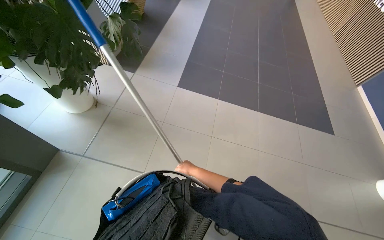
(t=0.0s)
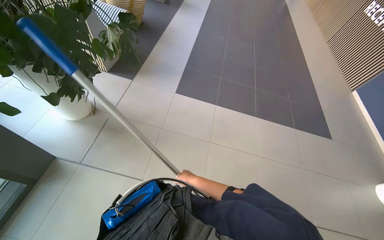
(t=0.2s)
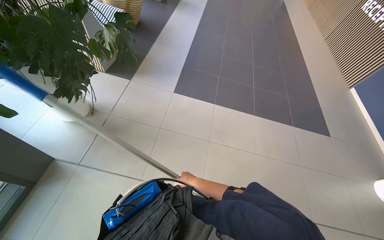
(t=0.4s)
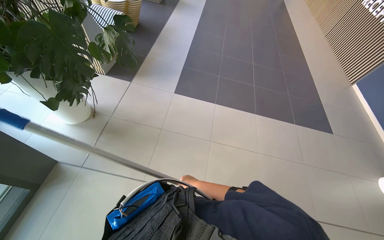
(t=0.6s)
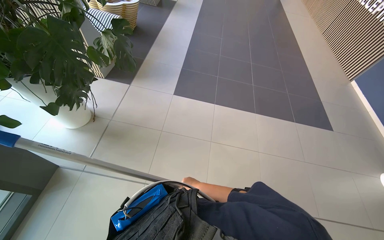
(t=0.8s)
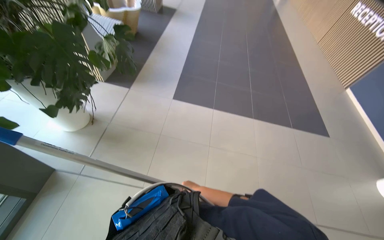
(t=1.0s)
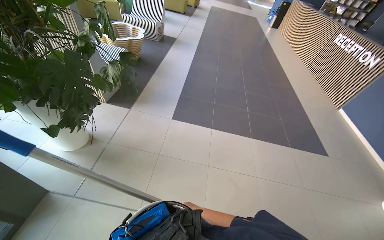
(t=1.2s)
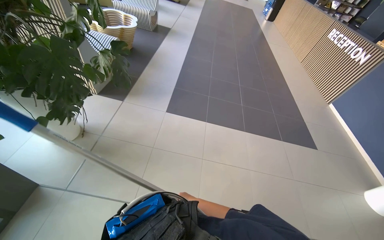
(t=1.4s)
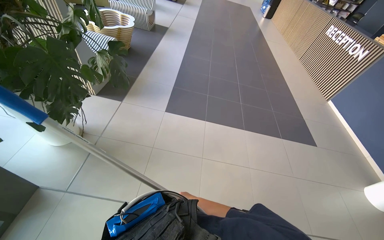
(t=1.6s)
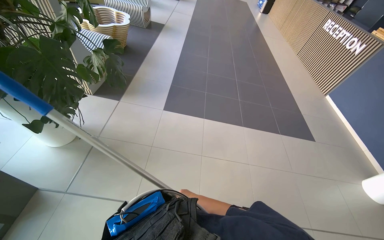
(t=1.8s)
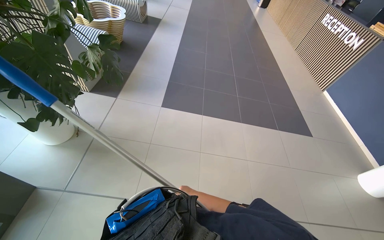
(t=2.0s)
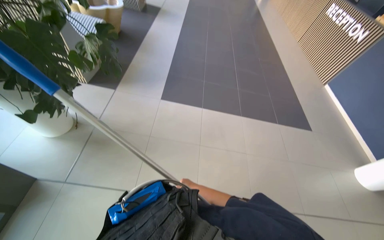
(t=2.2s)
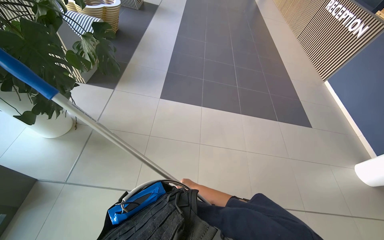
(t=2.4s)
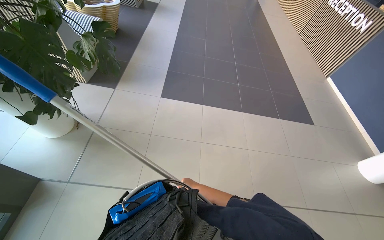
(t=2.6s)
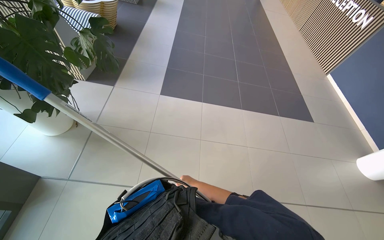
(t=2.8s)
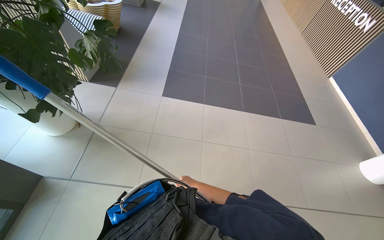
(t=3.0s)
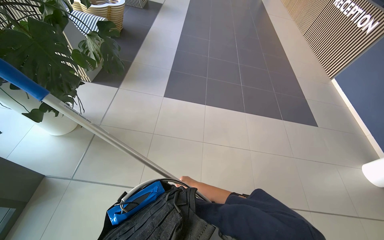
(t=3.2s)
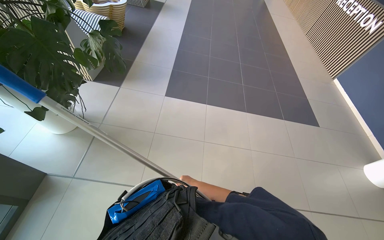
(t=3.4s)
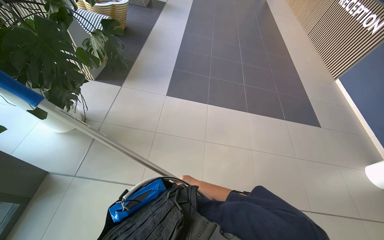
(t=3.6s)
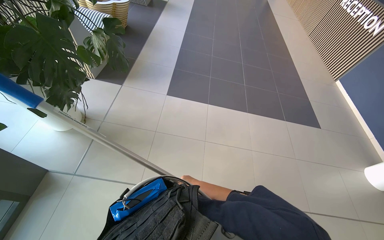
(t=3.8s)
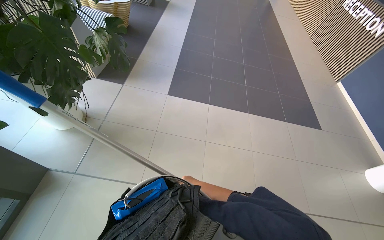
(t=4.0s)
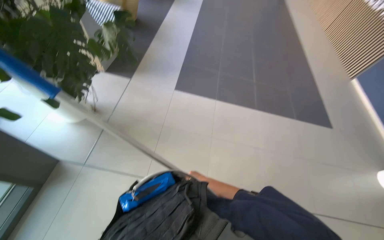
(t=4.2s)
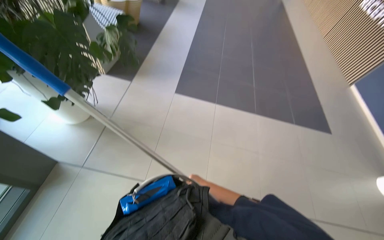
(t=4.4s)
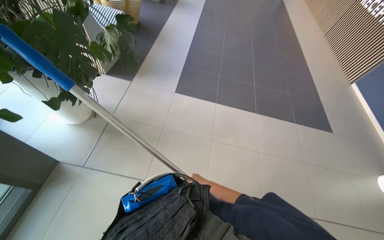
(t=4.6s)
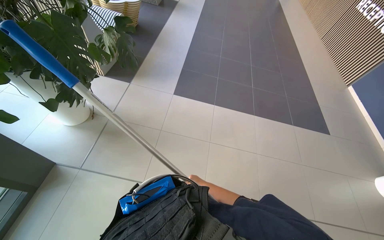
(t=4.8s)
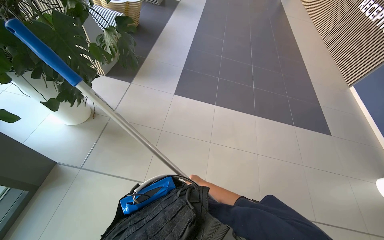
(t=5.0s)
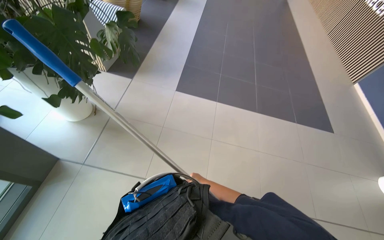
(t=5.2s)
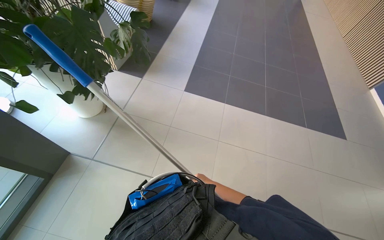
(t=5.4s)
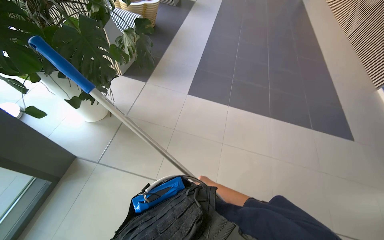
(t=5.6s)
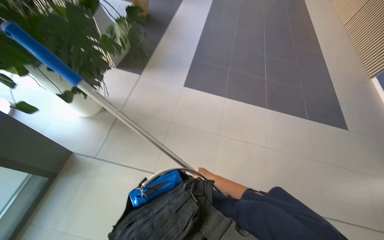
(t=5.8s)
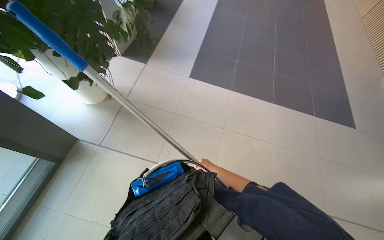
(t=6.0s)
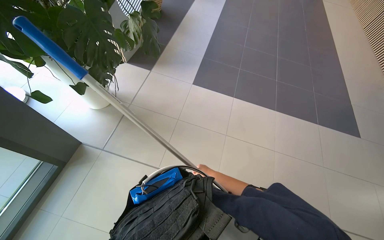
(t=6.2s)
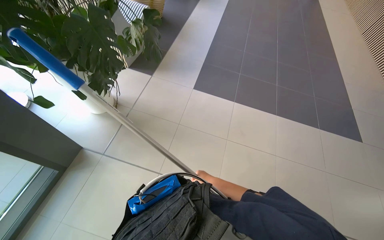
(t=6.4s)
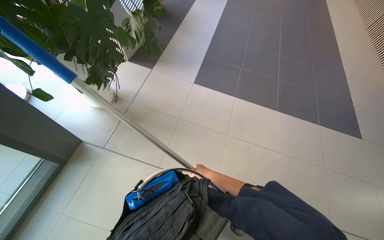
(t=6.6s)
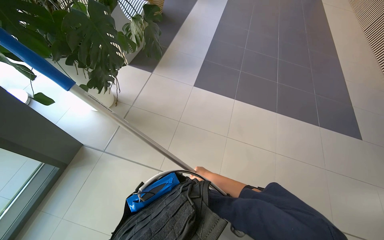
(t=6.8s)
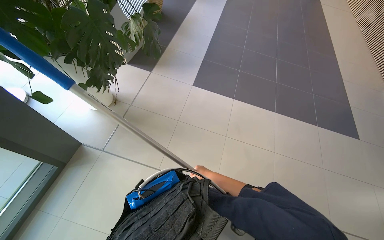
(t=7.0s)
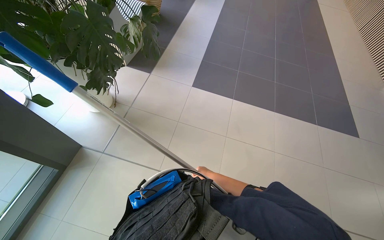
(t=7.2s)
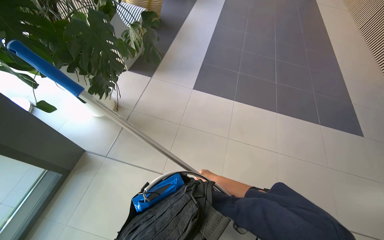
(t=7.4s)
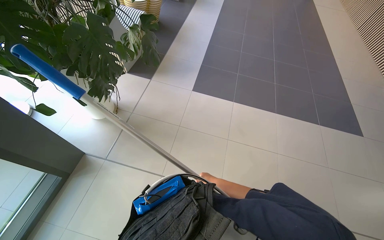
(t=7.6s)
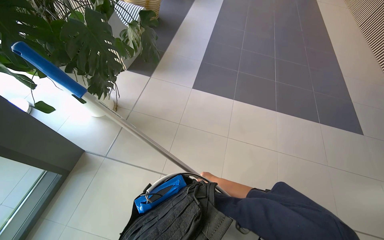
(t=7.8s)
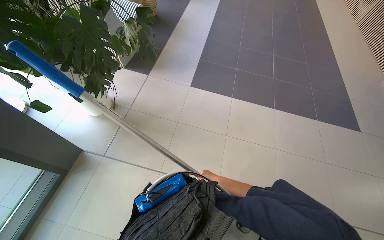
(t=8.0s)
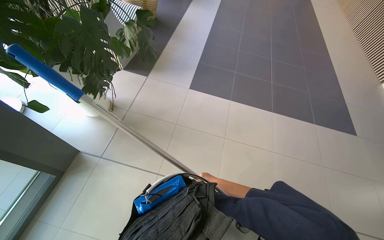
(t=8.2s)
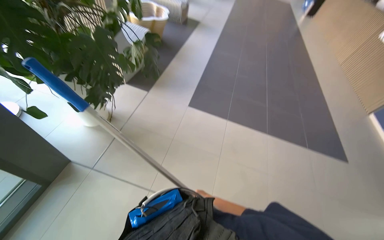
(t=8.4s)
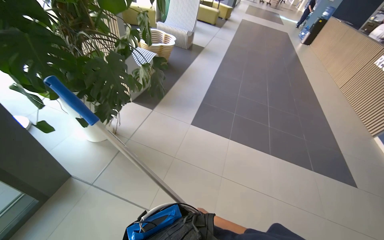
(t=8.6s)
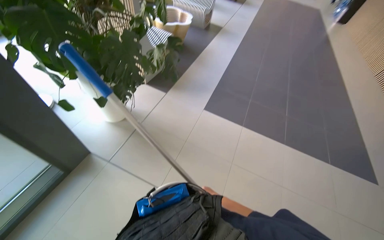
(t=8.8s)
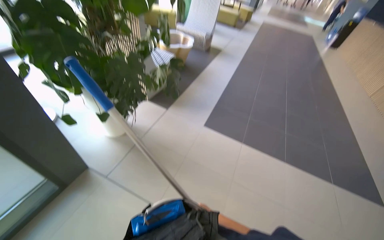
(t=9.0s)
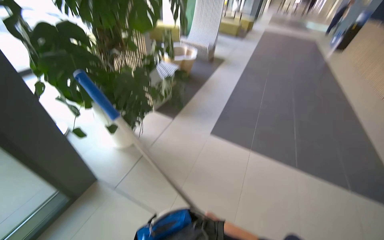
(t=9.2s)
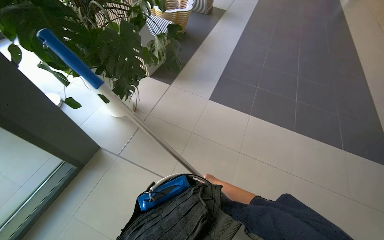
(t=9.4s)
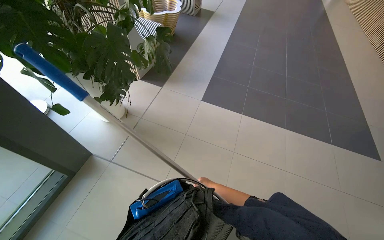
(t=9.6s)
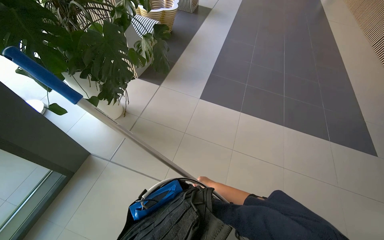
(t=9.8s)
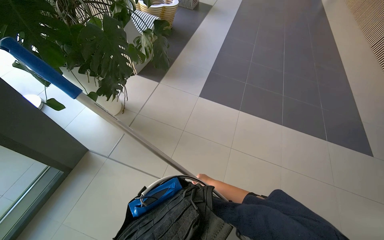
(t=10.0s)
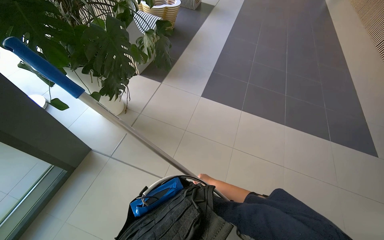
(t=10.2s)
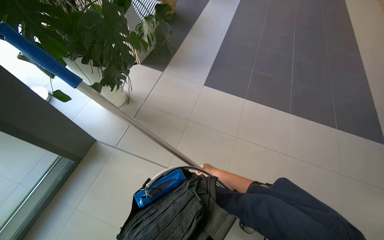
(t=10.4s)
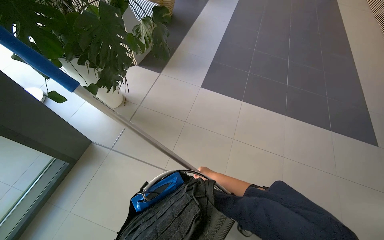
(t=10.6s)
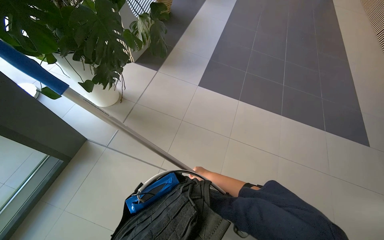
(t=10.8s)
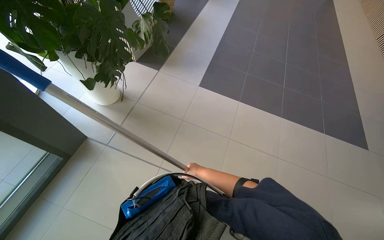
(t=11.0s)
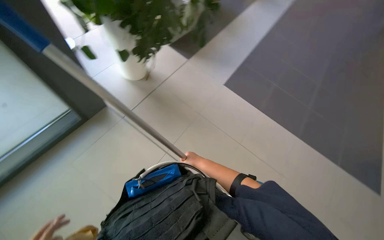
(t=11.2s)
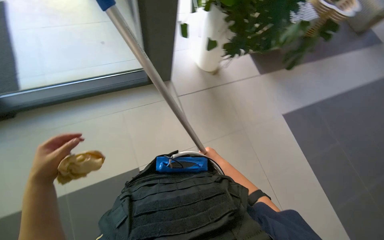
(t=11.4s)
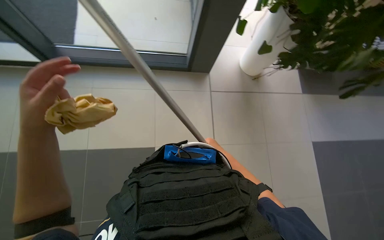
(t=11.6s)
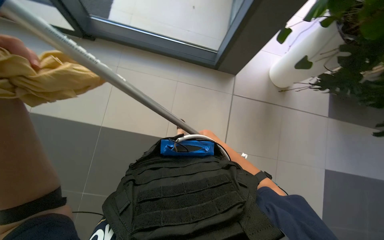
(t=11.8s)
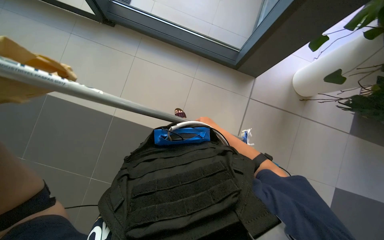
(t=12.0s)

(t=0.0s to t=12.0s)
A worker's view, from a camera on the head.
Job: cleaning windows.
The whole recording: Cleaning large windows. The worker cleans large glass windows and their frames using a cloth and a squeegee on a pole.
t=0.0s - t=1.6s: The right hand is displaced farther from the camera and down the picture by about 25 cm.
t=1.6s - t=3.0s: The right hand is displaced nearer to the camera by roughly 10 cm.
t=4.4s - t=6.0s: The right hand travels nearer to the camera by about 10 cm.
t=7.6s - t=9.0s: The view tips upward by roughly 15 degrees. The right hand moves nearer to the camera, some 10 cm.
t=9.0s - t=10.4s: The wearer looks approximately 15 degrees further downward.
t=10.4s - t=12.0s: The head rotates roughly 100 degrees to the left.

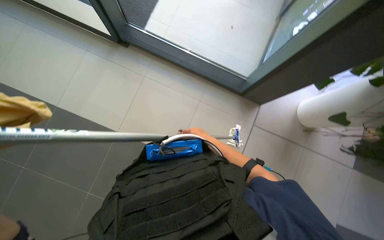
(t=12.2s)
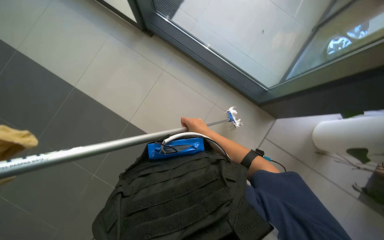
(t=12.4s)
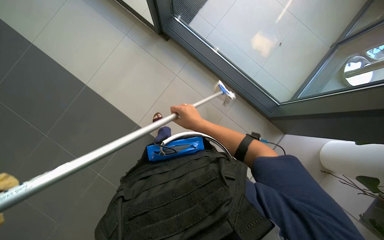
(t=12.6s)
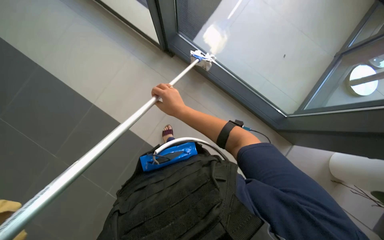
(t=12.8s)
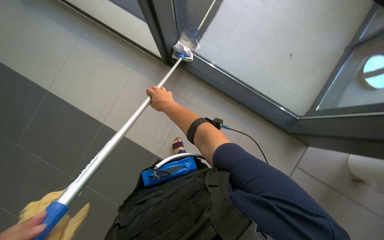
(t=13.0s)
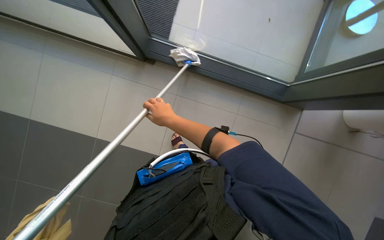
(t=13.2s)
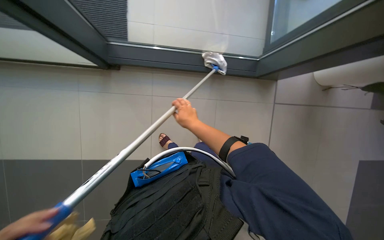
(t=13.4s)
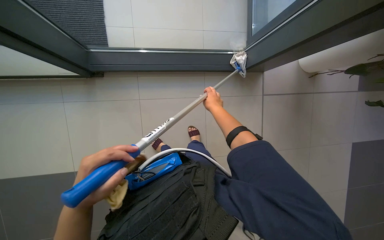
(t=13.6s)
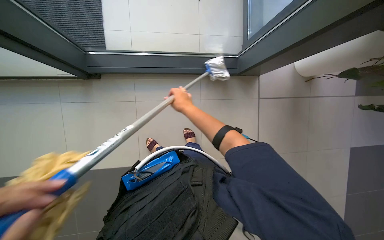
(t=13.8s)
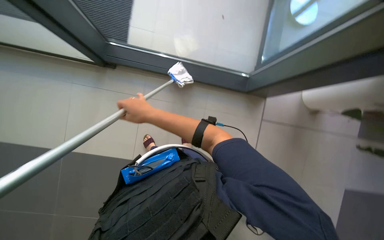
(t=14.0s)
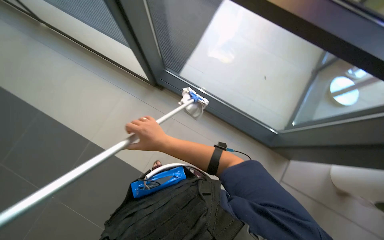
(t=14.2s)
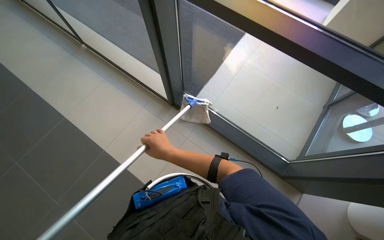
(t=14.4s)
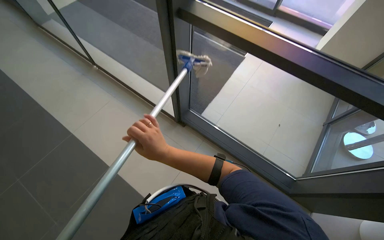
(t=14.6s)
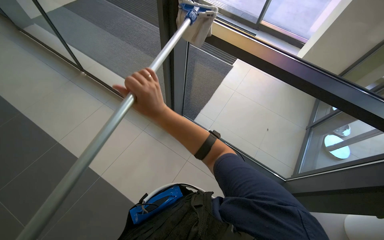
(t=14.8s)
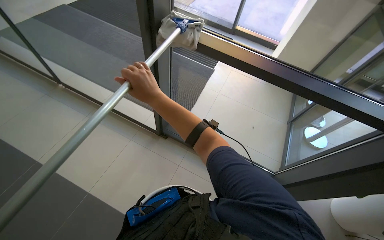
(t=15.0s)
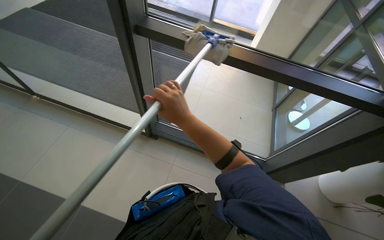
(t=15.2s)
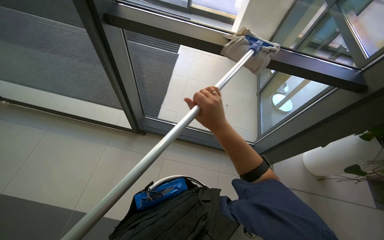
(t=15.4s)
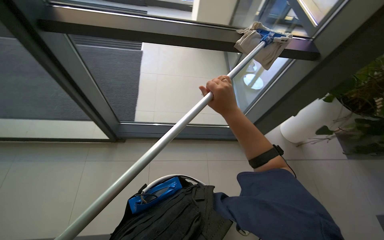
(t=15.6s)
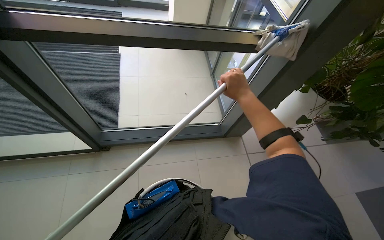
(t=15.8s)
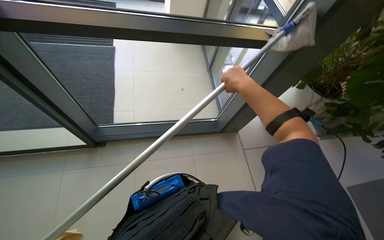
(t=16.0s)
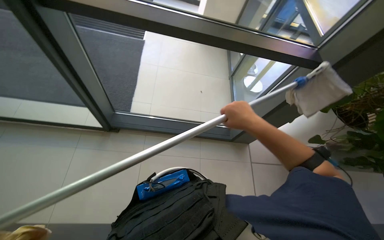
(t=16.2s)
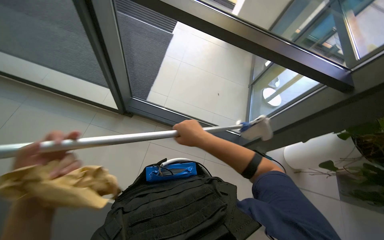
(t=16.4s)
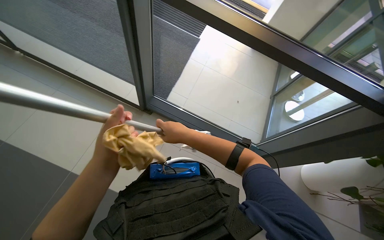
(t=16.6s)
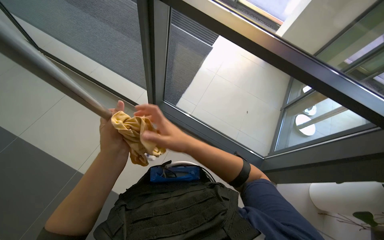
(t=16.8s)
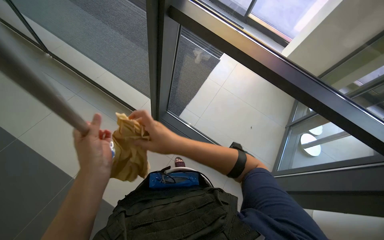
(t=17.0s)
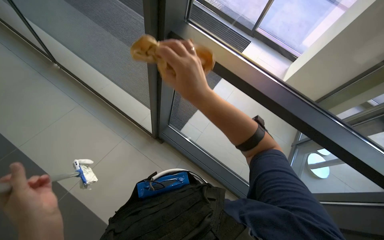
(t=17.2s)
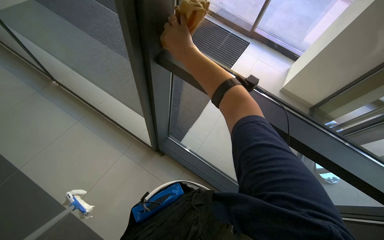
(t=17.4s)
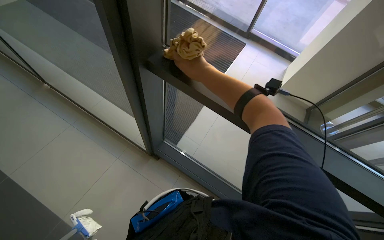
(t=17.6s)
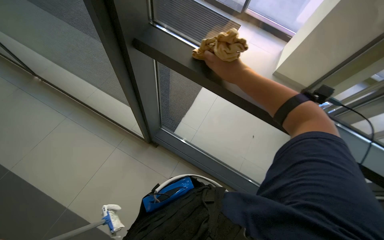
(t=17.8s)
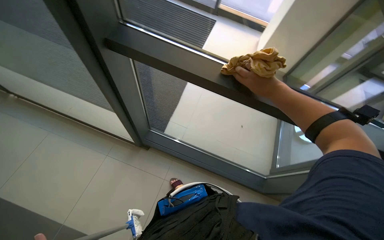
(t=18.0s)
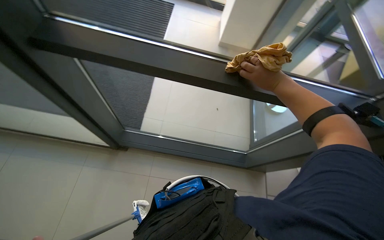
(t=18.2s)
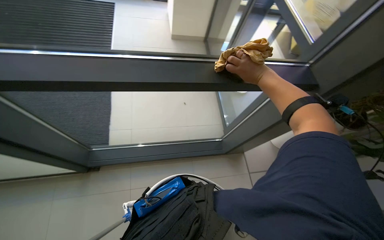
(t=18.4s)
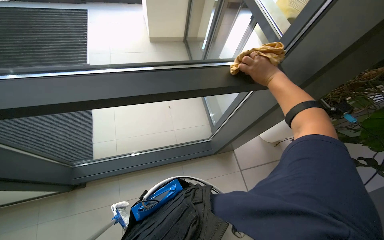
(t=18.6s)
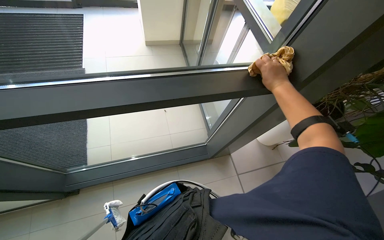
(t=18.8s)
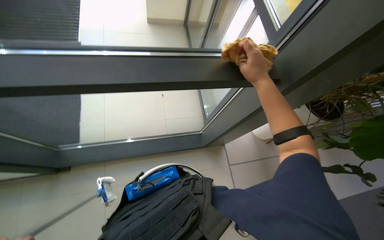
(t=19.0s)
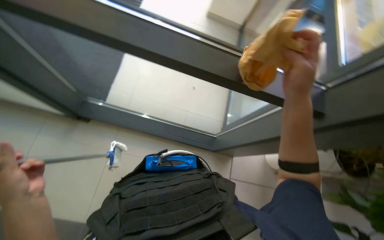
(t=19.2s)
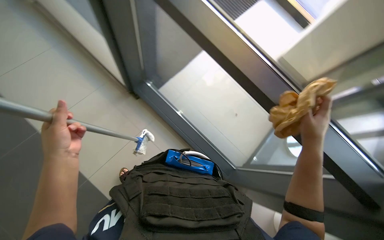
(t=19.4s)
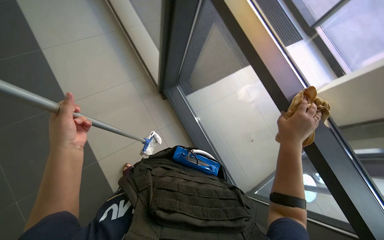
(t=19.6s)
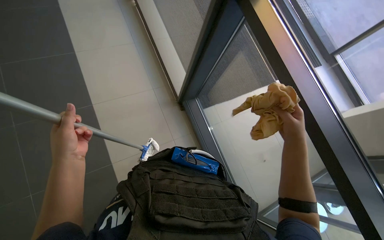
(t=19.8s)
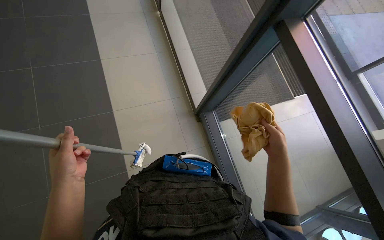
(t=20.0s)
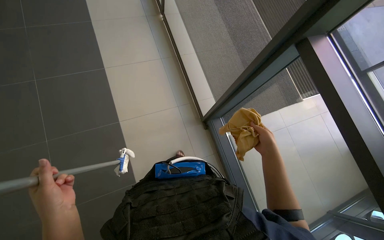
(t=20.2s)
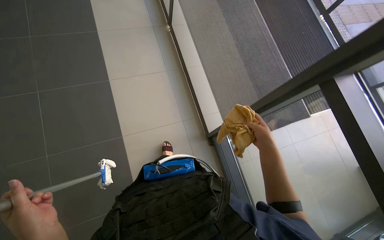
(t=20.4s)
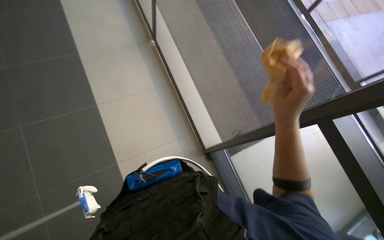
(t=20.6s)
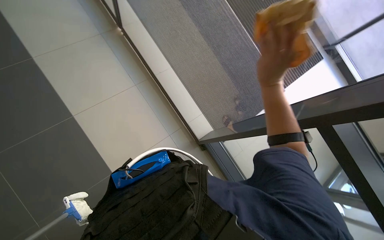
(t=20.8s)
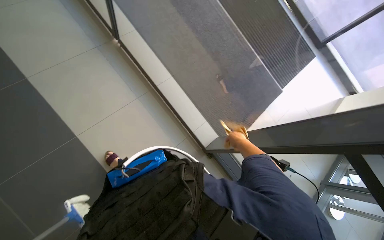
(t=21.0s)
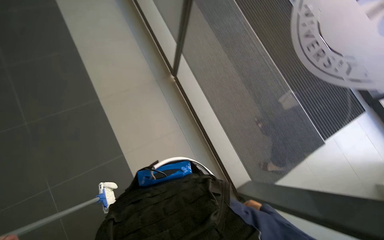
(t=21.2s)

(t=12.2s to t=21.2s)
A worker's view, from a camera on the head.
Job: cleaning windows.
The whole recording: Cleaning large windows. The worker cleans large glass windows and their frames using a cloth and a squeegee on a pole.
t=12.2s - t=13.8s: The right hand goes left and right, approximately 15 cm each way, reversing 2 times.
t=13.8s - t=15.2s: The wearer looks about 15 degrees further upward. The right hand travels nearer to the camera by some 20 cm, and goes down the picture and returns, roughly 10 cm each way.
t=19.8s - t=21.2s: The right hand goes about 15 cm farther from the camera.
